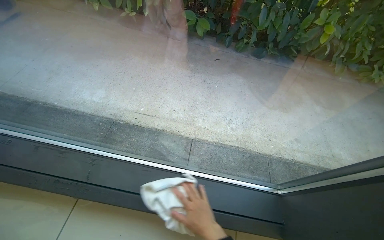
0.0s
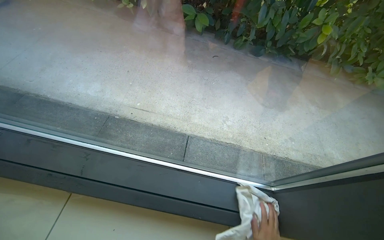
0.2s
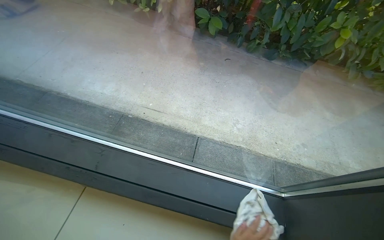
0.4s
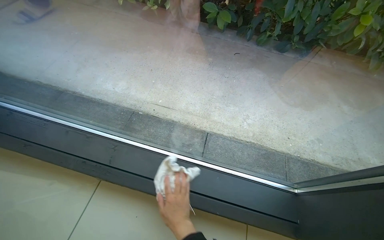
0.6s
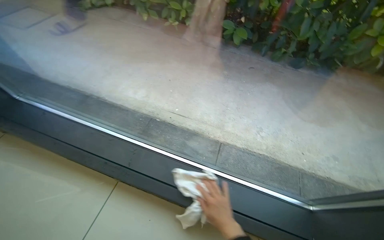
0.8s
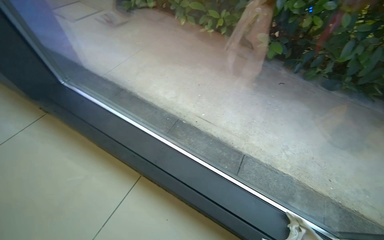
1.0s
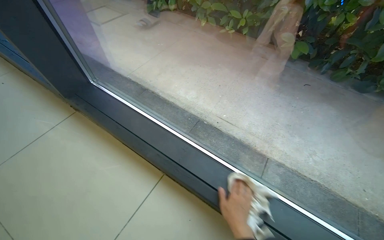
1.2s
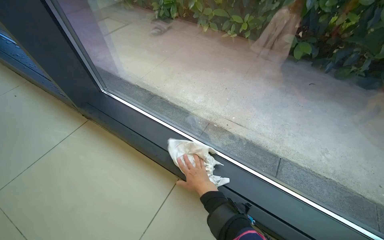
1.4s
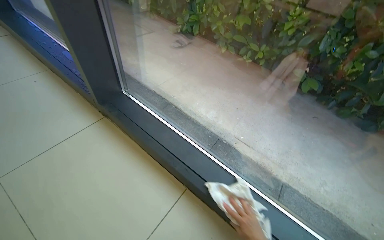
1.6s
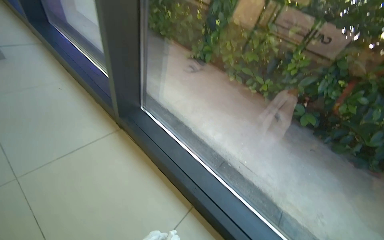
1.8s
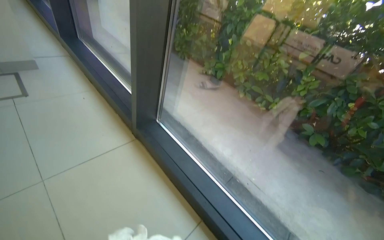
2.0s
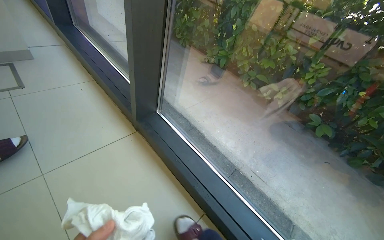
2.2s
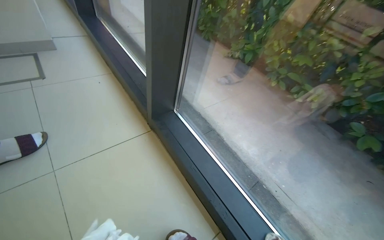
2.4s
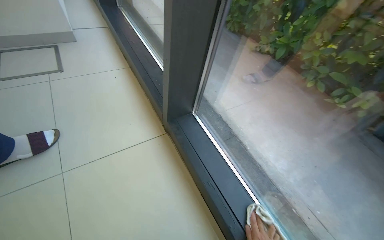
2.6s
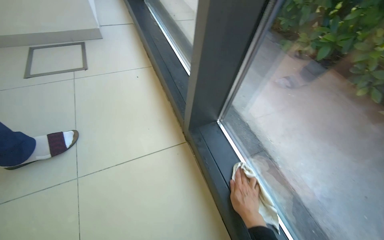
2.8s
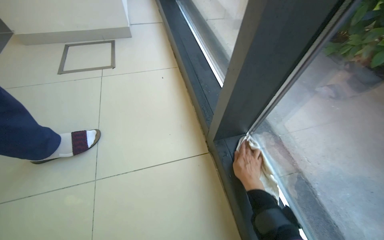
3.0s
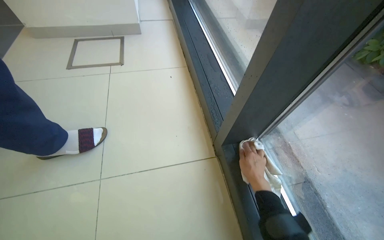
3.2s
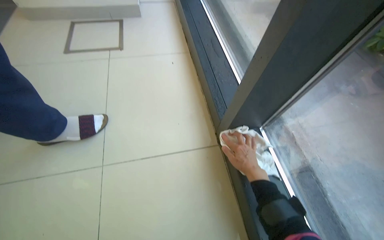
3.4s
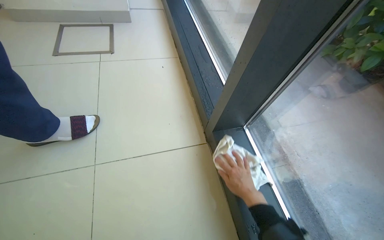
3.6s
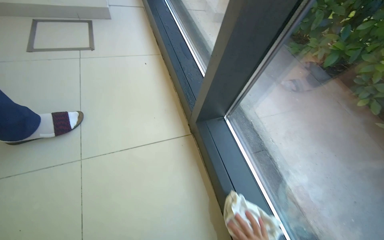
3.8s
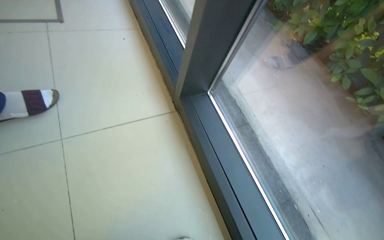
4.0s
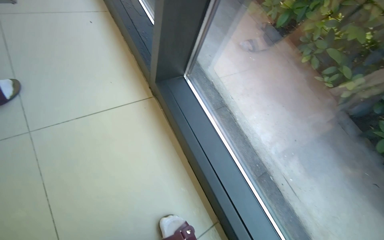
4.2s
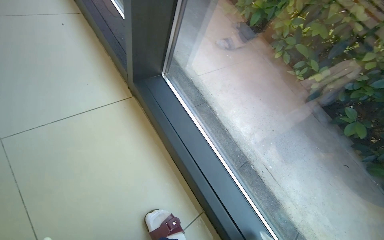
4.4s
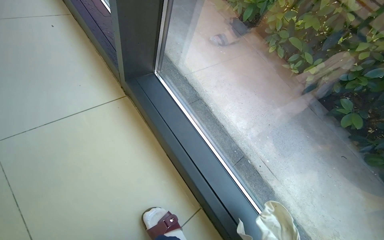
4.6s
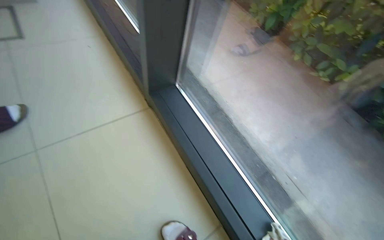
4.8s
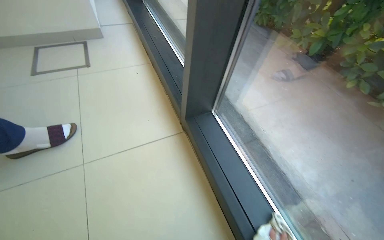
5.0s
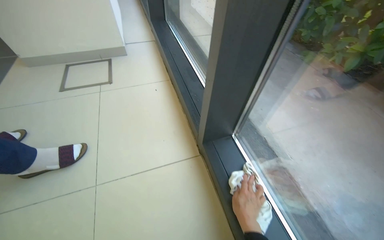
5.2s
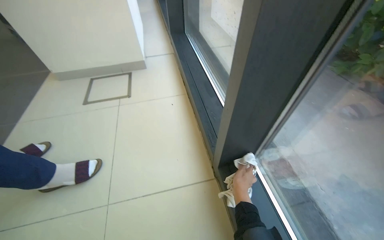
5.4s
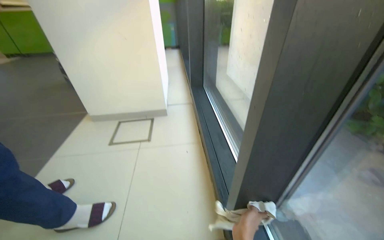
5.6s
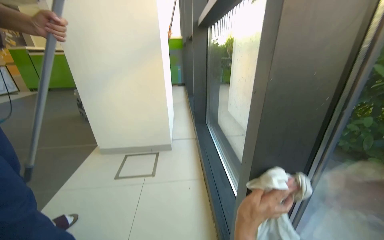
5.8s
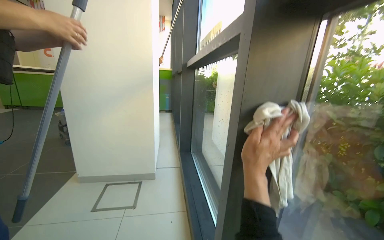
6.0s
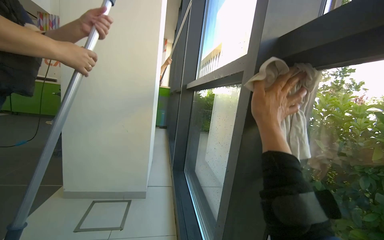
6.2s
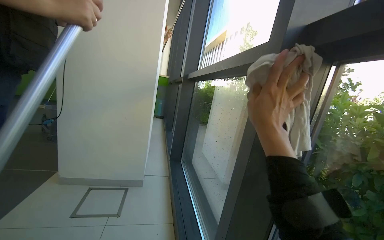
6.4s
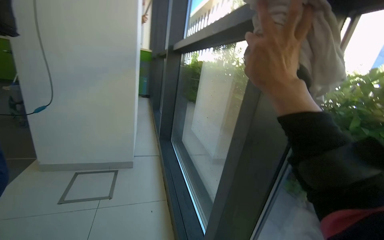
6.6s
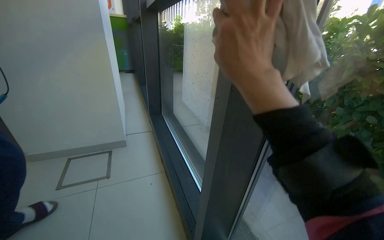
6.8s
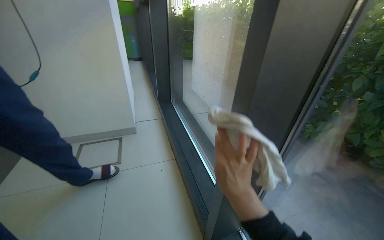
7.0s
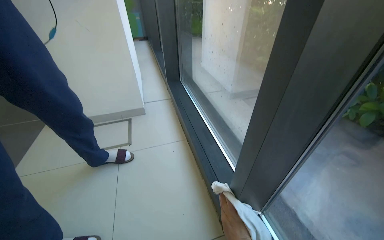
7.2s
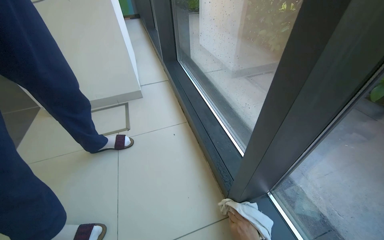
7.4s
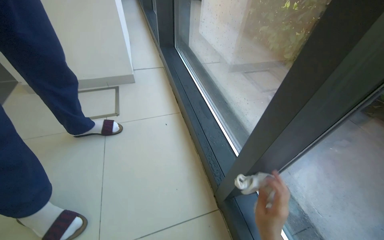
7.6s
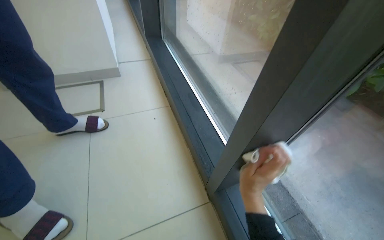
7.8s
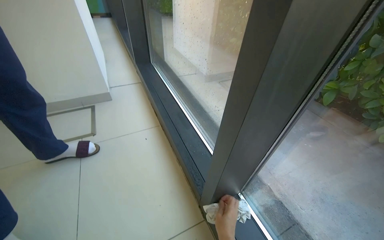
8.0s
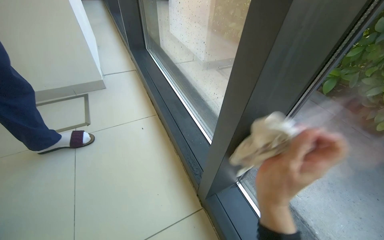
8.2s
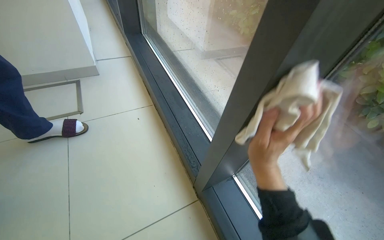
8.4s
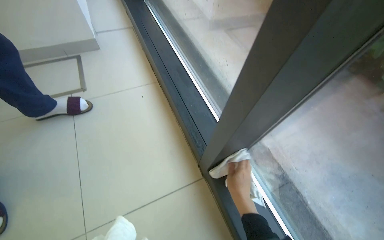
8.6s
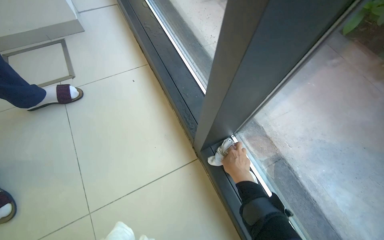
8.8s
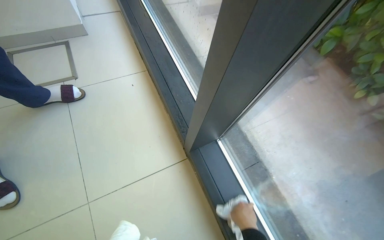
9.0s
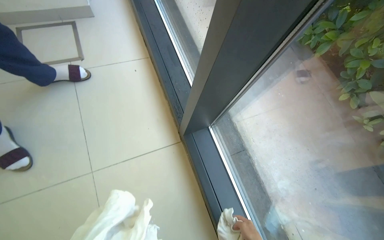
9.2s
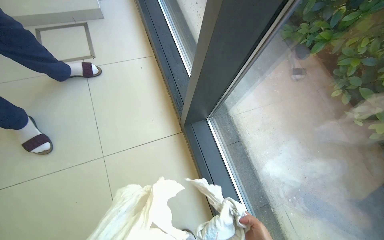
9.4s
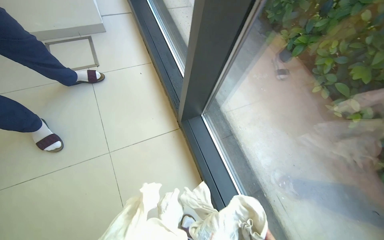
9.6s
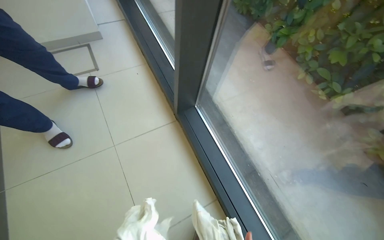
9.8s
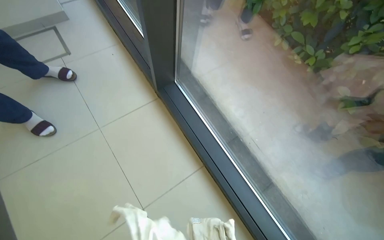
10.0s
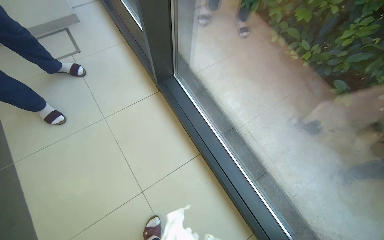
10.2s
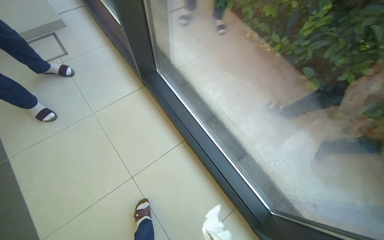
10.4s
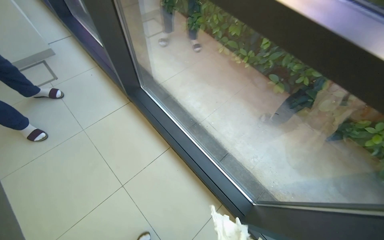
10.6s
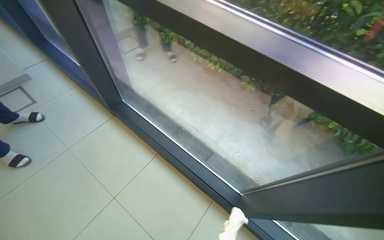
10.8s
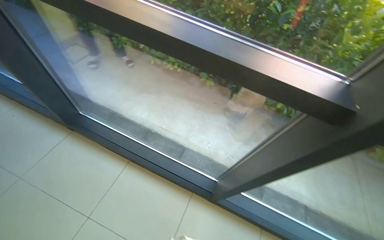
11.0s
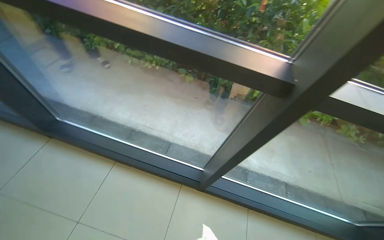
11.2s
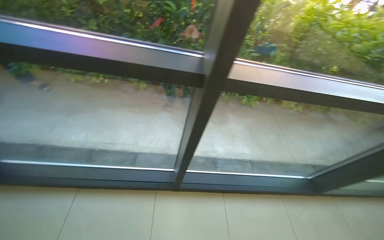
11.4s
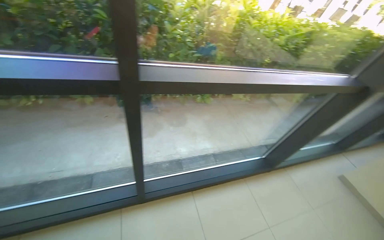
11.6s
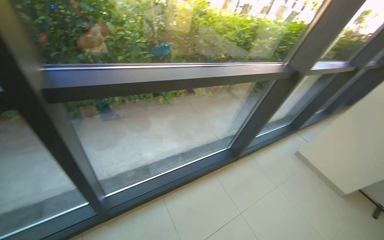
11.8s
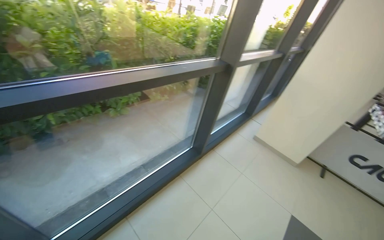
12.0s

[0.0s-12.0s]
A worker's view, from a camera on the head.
Job: cleaning windows.
The whole recording: Wiping window frames with cloth. The worker wipes the window frames and glass with a white cloth.
0.0s to 1.6s: The head rotates approximately 30 degrees to the left.
1.6s to 3.0s: The head travels some 50 cm. The head rotates some 40 degrees to the left.
3.0s to 4.4s: The head rotates about 25 degrees to the right. The view tips downward by roughly 10 degrees.
4.4s to 6.0s: The head turns to the left by approximately 35 degrees. The view tilts some 50 degrees upward.
6.0s to 7.6s: The view tips downward by roughly 35 degrees.
7.6s to 9.0s: The view tips downward by roughly 20 degrees. The right hand swings up and down the picture, approximately 25 cm each way, with 3 reversals.
9.0s to 10.4s: The wearer moves roughly 80 cm.
10.4s to 12.0s: The camera is carried roughly 1 m. The wearer looks roughly 95 degrees further to the right.

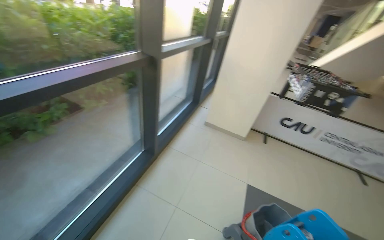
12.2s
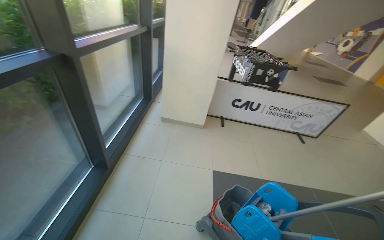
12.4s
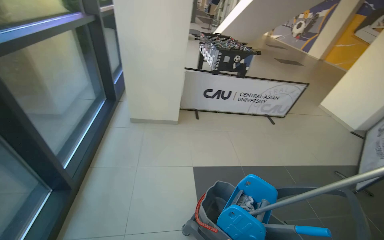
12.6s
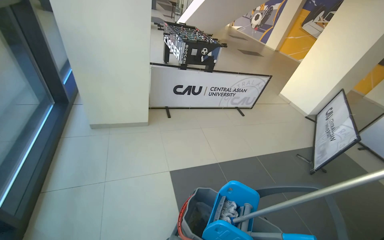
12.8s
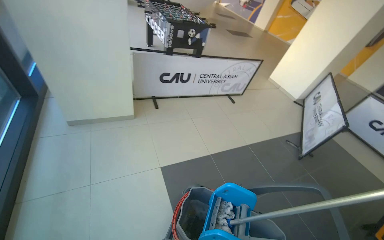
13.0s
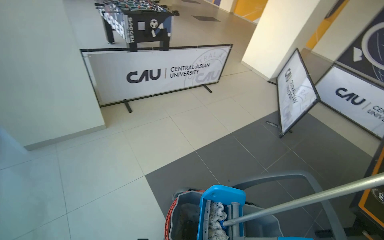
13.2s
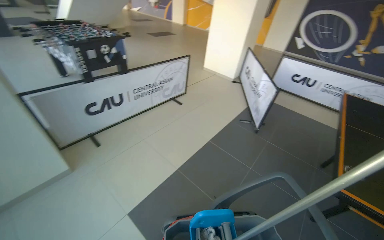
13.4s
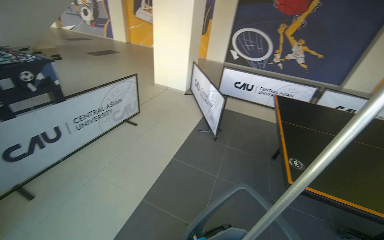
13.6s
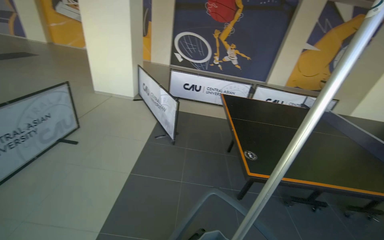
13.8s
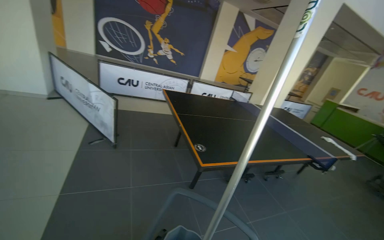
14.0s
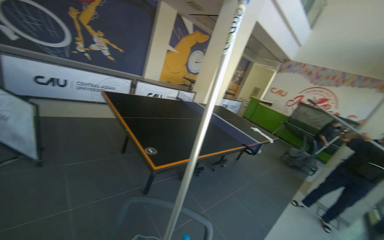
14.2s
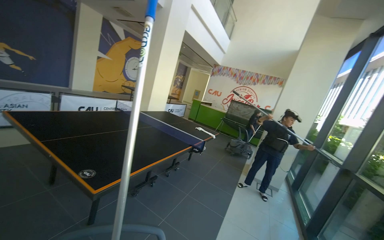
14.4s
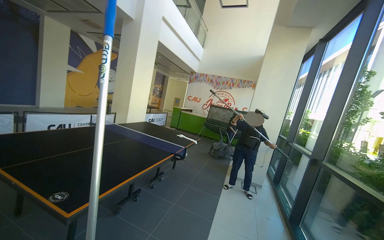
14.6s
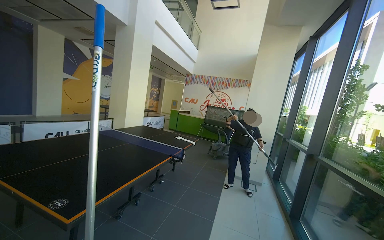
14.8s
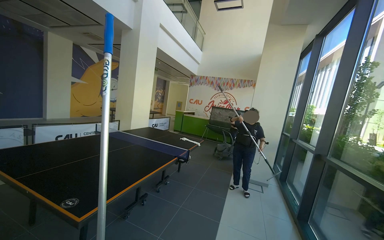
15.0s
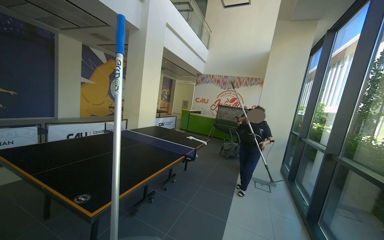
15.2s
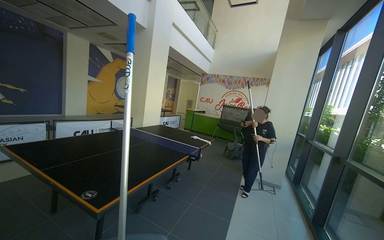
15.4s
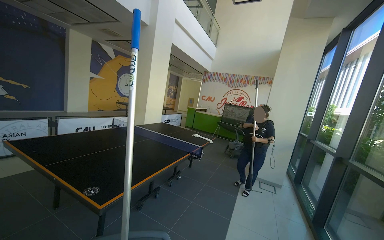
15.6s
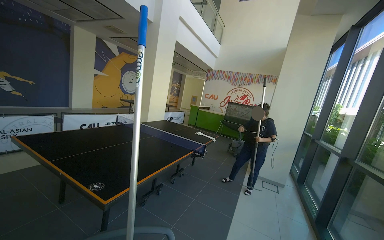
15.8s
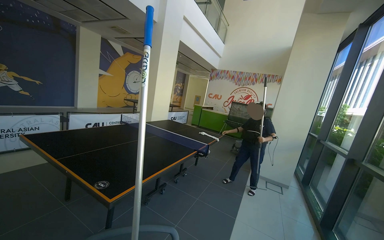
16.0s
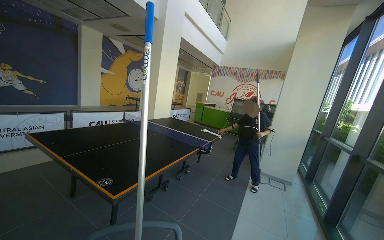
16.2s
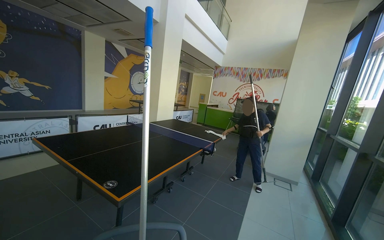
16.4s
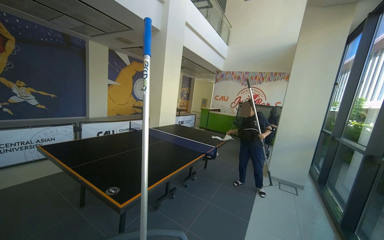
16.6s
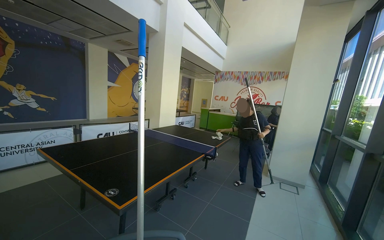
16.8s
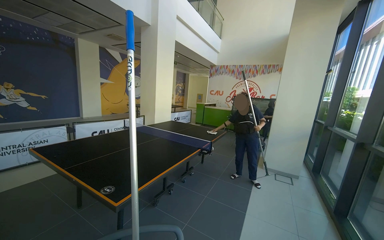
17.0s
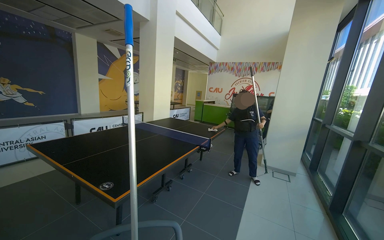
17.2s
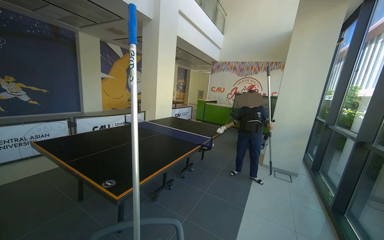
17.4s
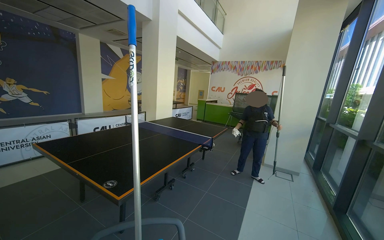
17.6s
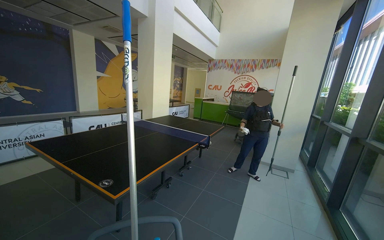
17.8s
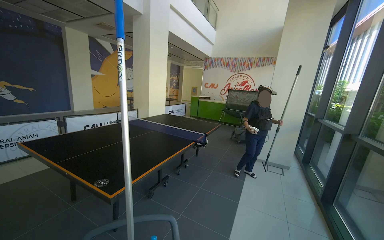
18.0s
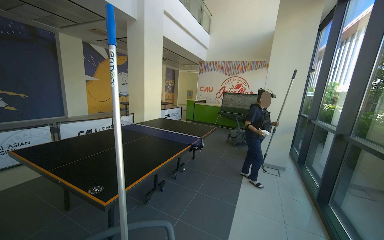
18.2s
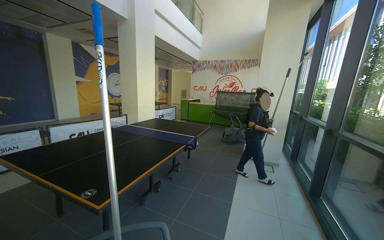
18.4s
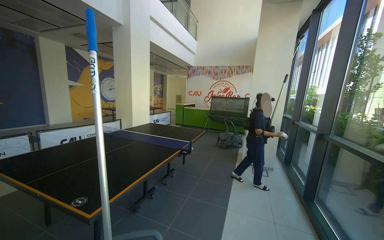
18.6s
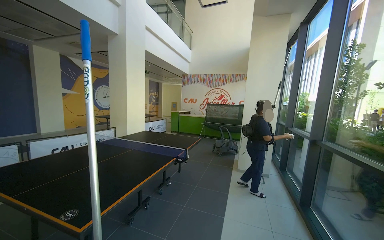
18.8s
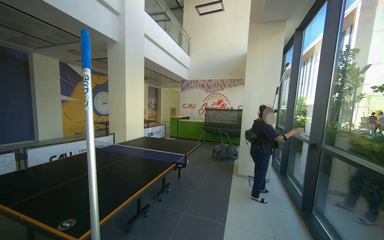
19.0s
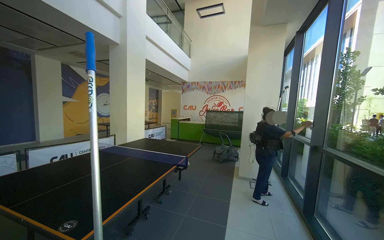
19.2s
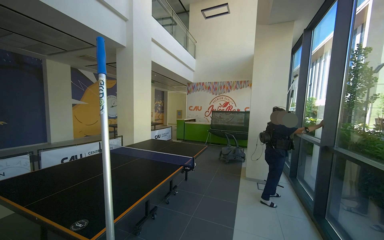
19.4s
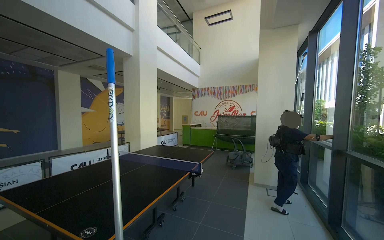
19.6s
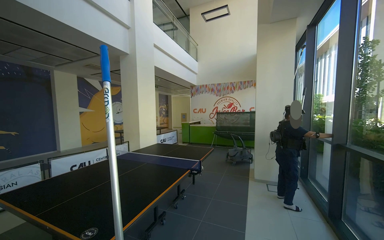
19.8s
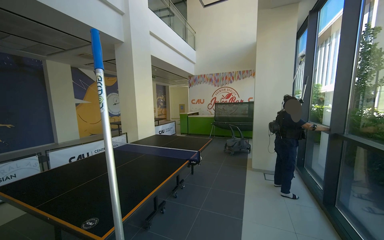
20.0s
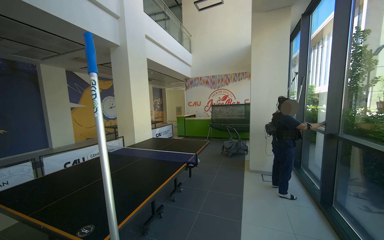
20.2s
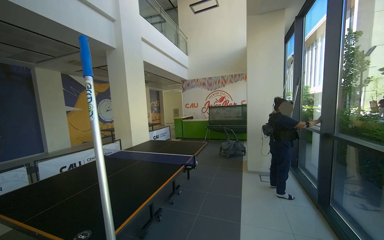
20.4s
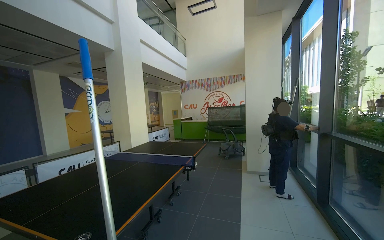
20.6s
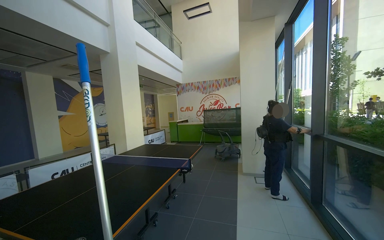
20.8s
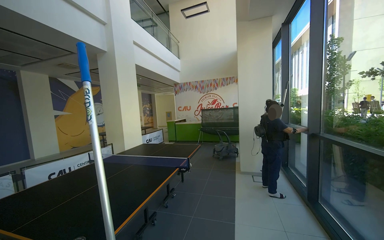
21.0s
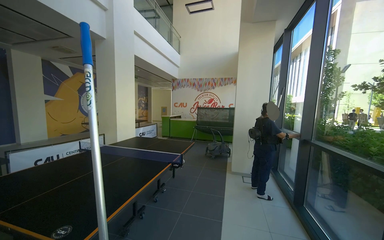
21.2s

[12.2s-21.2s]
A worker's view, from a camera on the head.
Job: cleaning windows.
The whole recording: Wiping window frames with cloth. The worker wipes the window frames and glass with a white cloth.
12.2s to 13.8s: The head travels roughly 90 cm. The wearer looks about 105 degrees further to the right.
13.8s to 15.2s: The head rotates approximately 70 degrees to the right.
